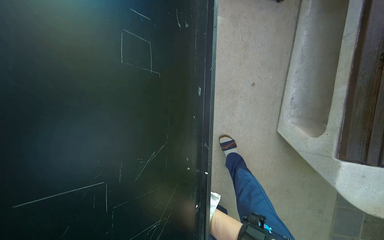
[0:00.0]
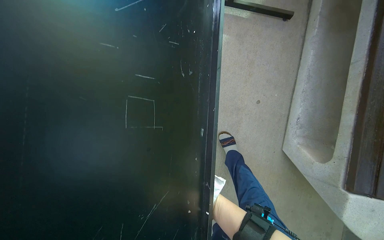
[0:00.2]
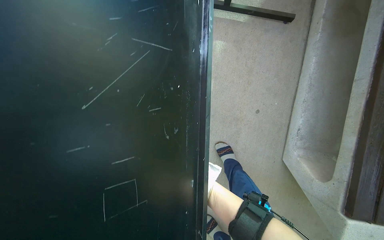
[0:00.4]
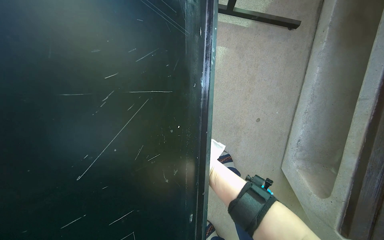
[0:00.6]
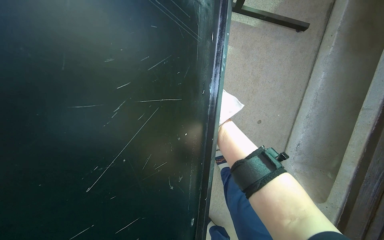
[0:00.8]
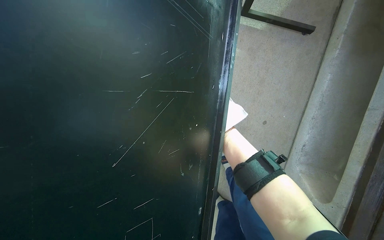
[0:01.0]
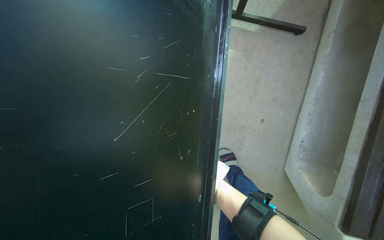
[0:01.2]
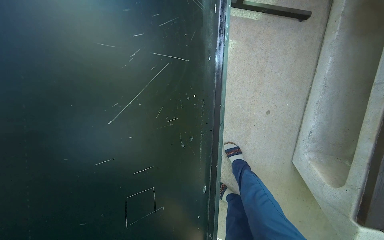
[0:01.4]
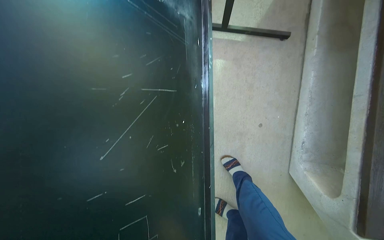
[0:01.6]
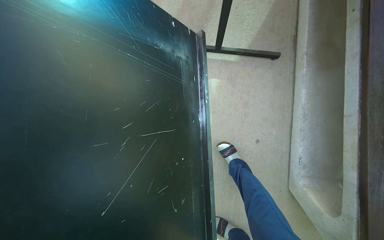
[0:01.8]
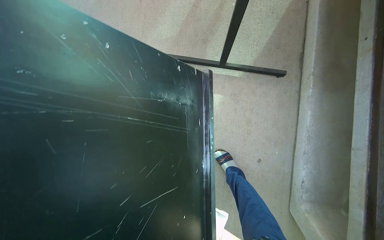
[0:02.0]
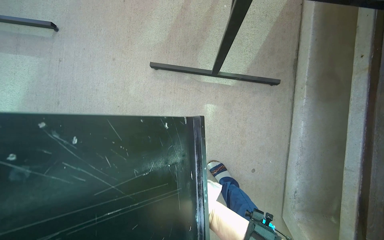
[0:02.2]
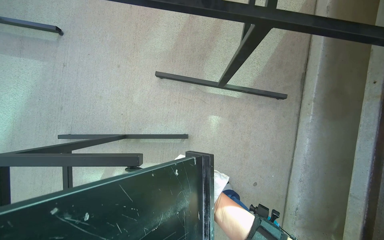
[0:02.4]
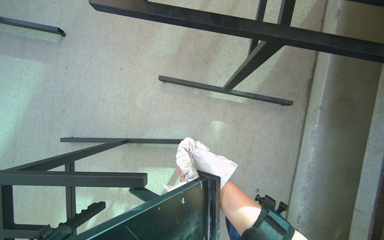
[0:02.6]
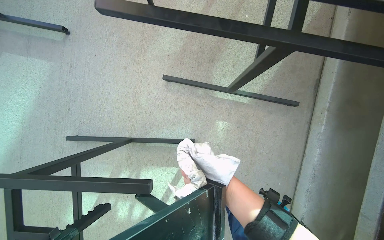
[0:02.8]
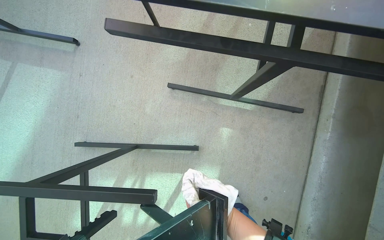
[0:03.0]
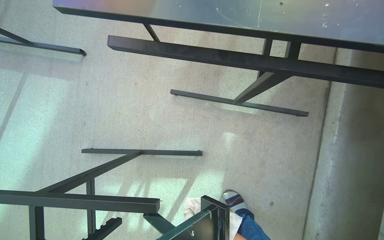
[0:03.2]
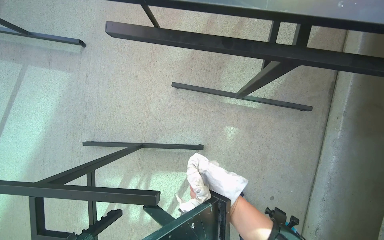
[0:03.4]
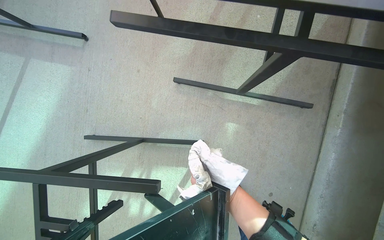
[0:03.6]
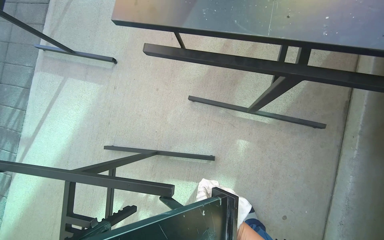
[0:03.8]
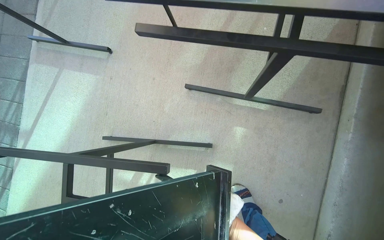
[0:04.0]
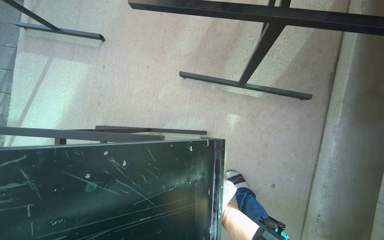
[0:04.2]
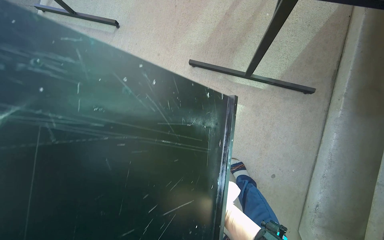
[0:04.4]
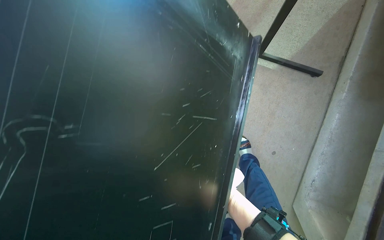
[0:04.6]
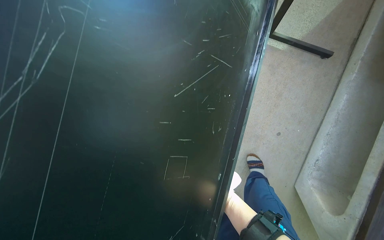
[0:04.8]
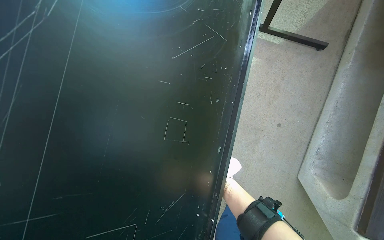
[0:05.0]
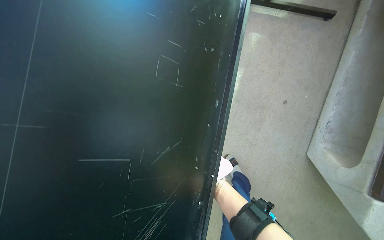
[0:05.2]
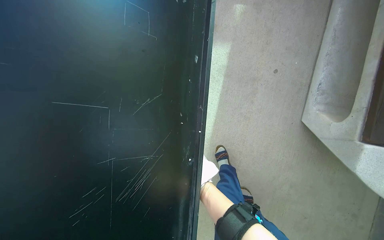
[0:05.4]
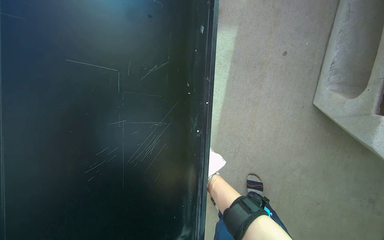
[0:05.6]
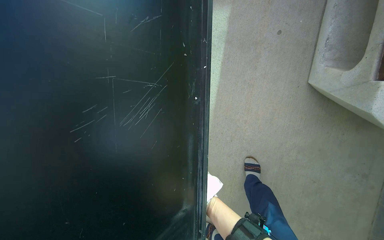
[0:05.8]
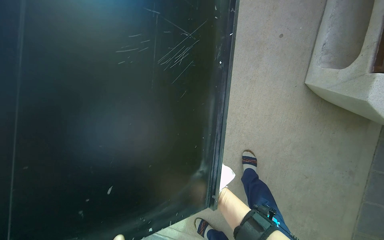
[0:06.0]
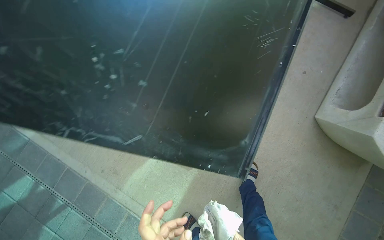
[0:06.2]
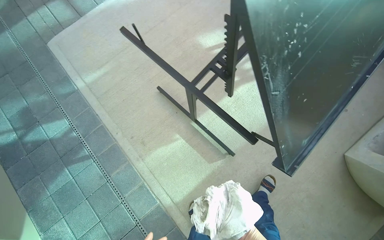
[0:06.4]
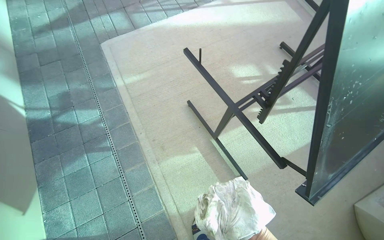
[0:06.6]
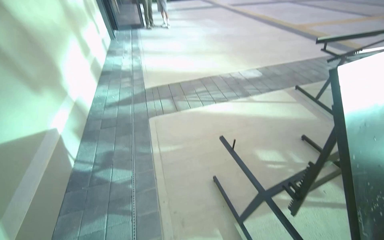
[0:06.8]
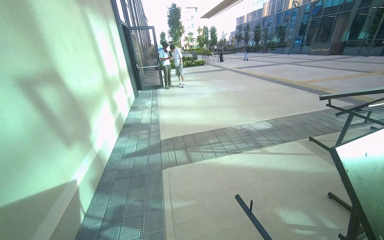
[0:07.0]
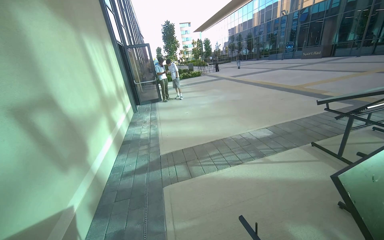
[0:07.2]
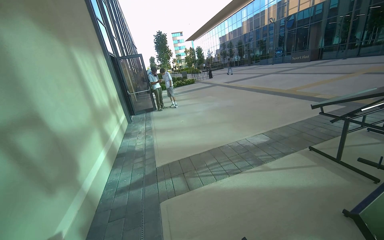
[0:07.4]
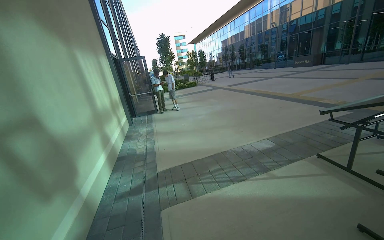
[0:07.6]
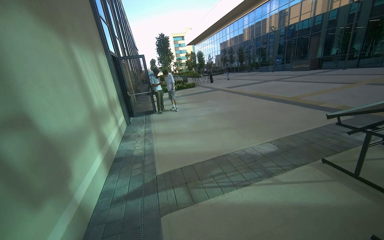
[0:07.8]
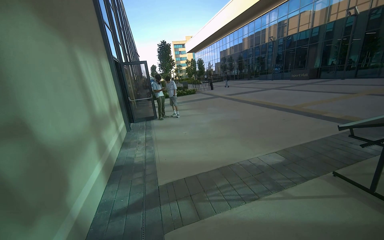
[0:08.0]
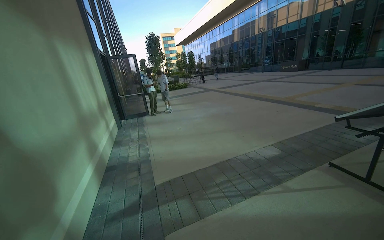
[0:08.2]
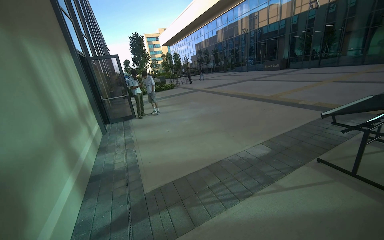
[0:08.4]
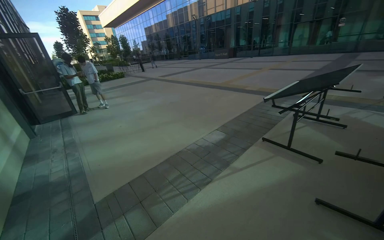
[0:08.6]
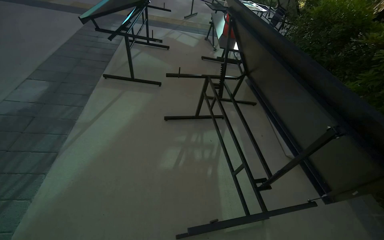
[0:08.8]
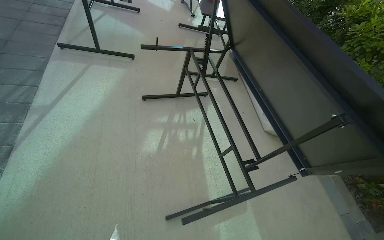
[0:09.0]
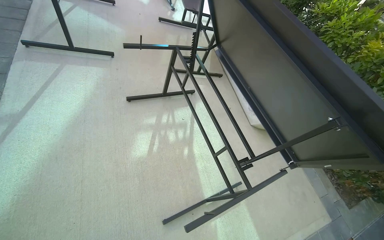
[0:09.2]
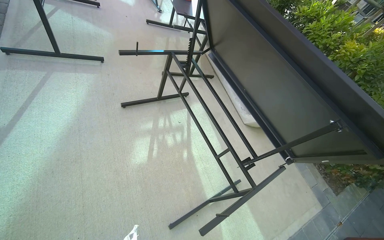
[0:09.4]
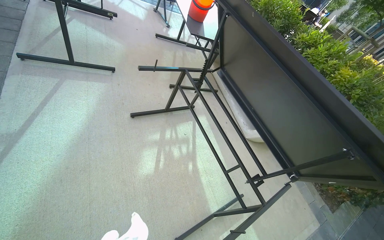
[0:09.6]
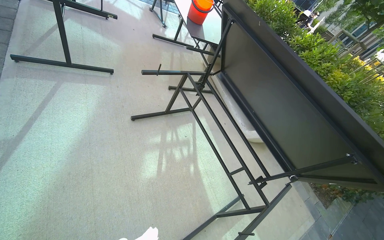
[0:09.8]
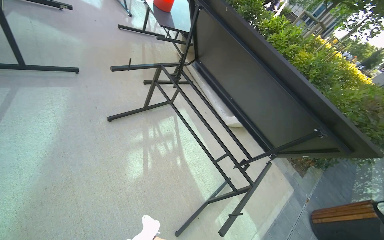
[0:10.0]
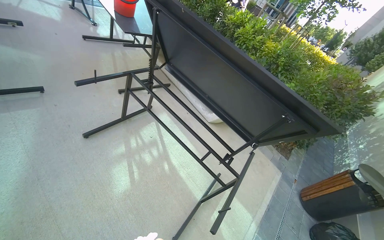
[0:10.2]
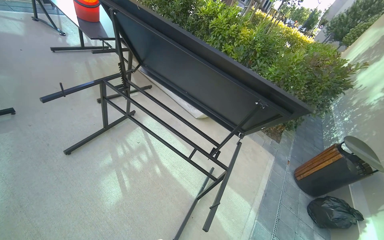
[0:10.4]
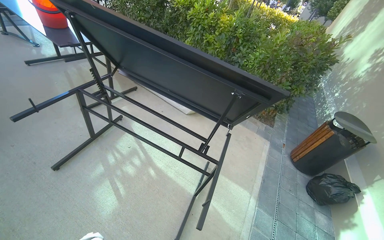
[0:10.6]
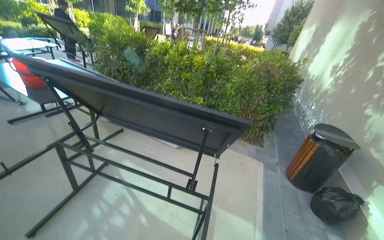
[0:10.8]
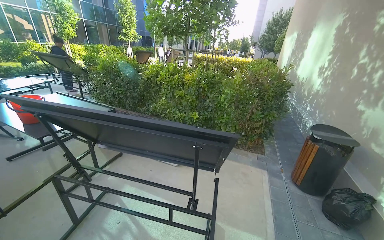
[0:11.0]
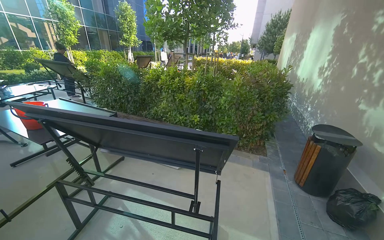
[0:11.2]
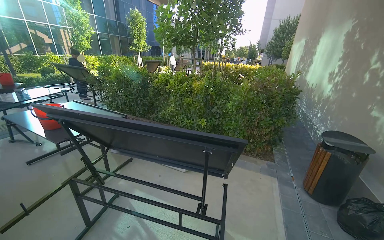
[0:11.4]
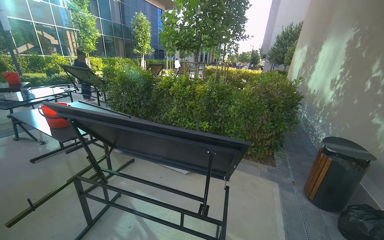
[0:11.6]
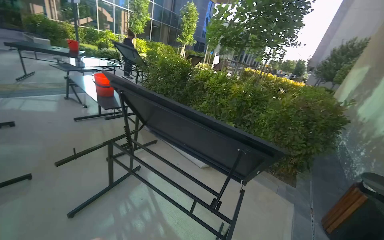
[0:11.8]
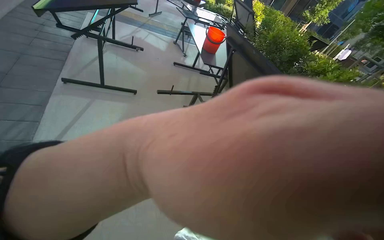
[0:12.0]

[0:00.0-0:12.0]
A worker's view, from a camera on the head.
Job: wiping surfaces.
The whole recording: Wiping outdoor table frame. The worker wipes the frame and underside of an outdoor table with a cloth.
0:01.6 to 0:03.0: The wearer moves roughly 50 cm.
0:04.4 to 0:06.0: The camera is carried approximately 70 cm.
0:06.0 to 0:07.6: The wearer moves about 90 cm. The camera pitches upward, by some 65 degrees. The scene rotates clockwise by some 50 degrees.
0:07.6 to 0:09.0: The camera is carried some 70 cm. The head rotates some 90 degrees to the right. The view tips downward by about 35 degrees.
0:09.0 to 0:10.4: The head rotates roughly 40 degrees to the right.
0:10.4 to 0:12.0: The wearer looks roughly 40 degrees further to the left.

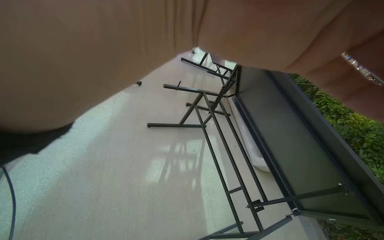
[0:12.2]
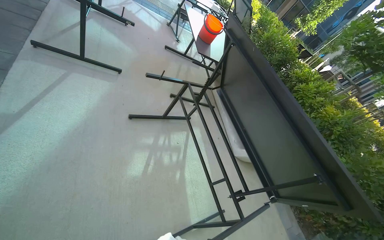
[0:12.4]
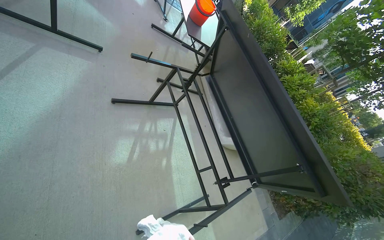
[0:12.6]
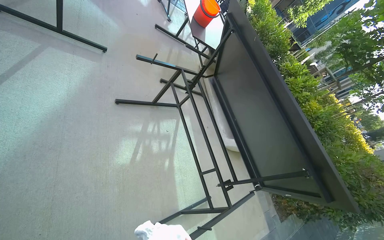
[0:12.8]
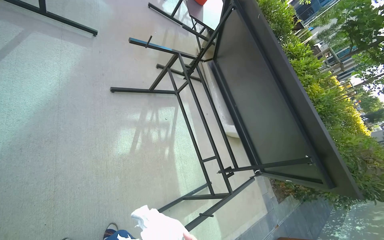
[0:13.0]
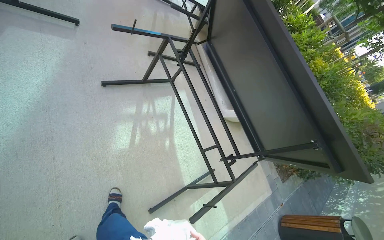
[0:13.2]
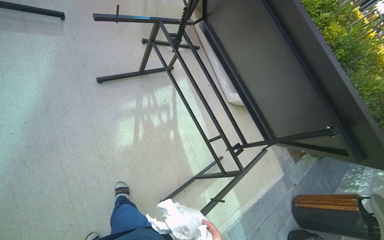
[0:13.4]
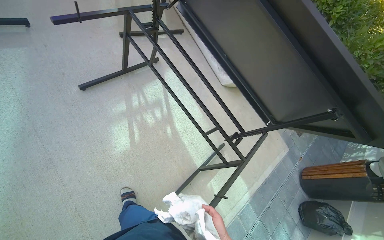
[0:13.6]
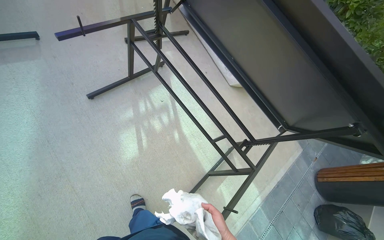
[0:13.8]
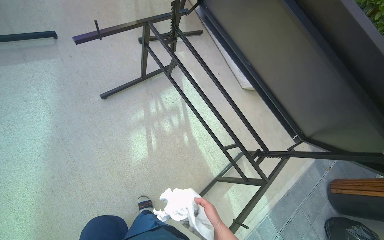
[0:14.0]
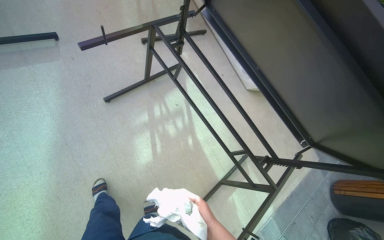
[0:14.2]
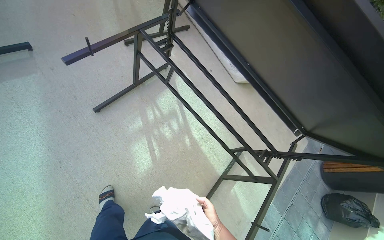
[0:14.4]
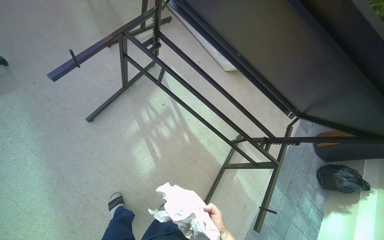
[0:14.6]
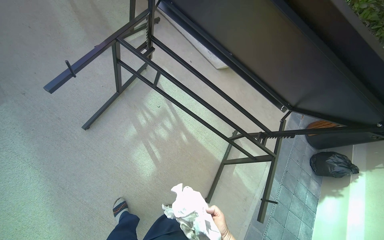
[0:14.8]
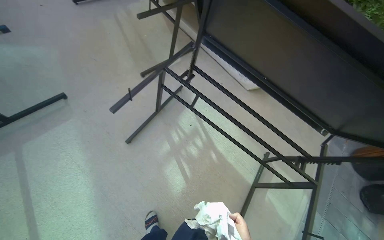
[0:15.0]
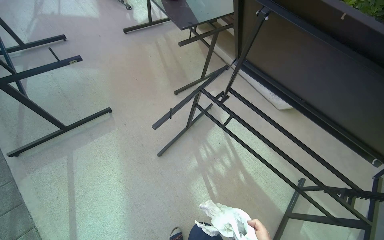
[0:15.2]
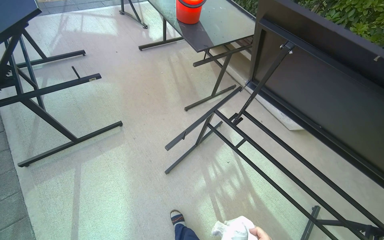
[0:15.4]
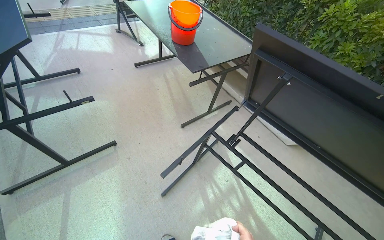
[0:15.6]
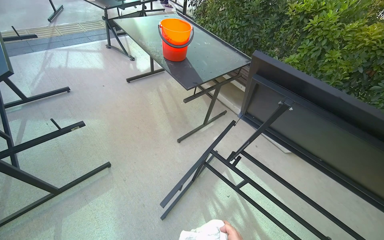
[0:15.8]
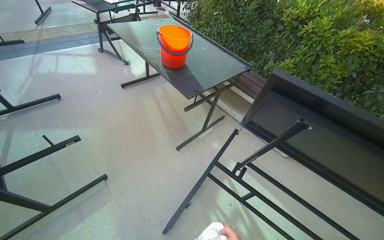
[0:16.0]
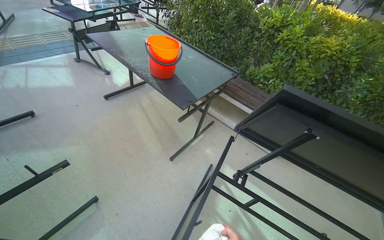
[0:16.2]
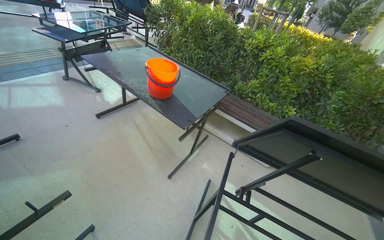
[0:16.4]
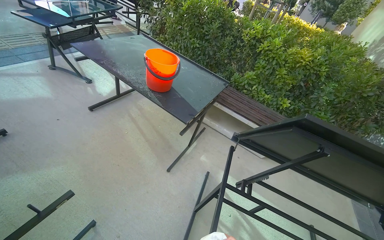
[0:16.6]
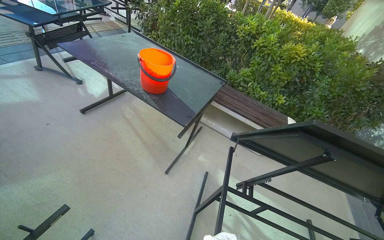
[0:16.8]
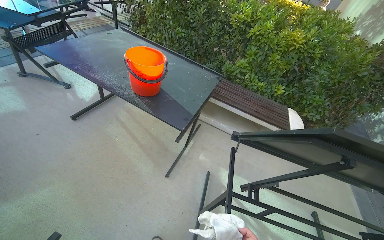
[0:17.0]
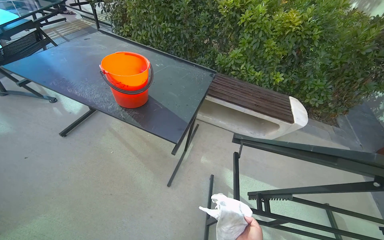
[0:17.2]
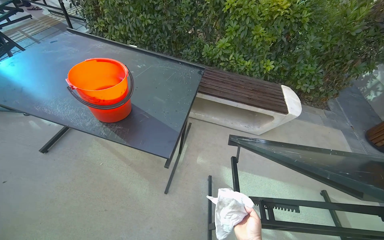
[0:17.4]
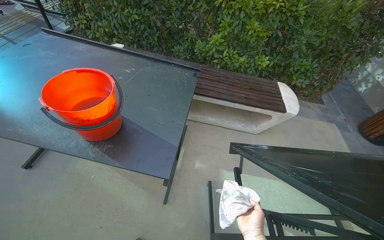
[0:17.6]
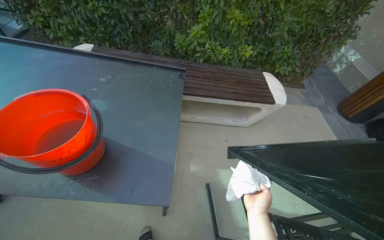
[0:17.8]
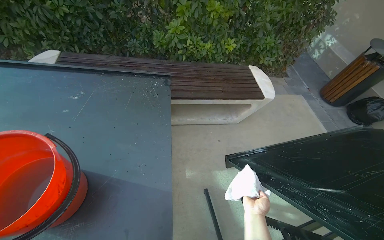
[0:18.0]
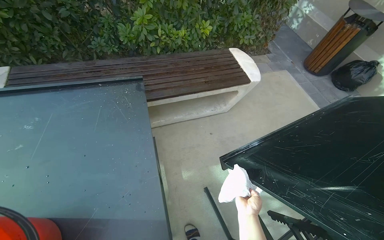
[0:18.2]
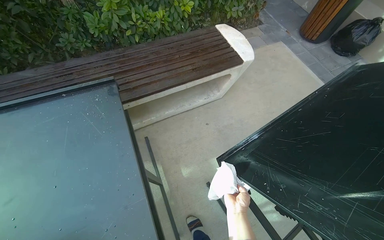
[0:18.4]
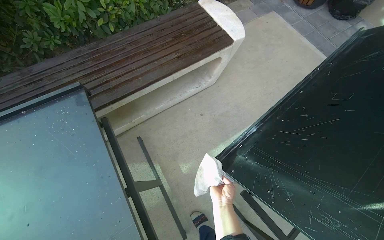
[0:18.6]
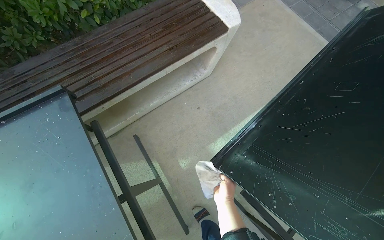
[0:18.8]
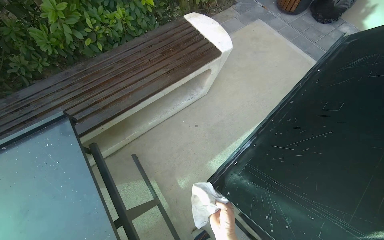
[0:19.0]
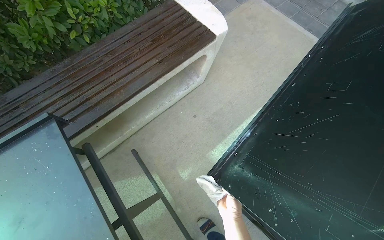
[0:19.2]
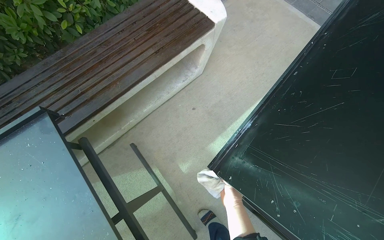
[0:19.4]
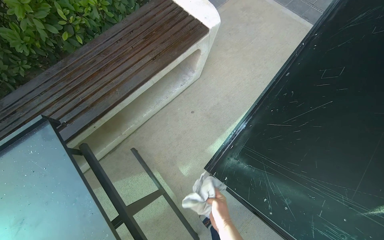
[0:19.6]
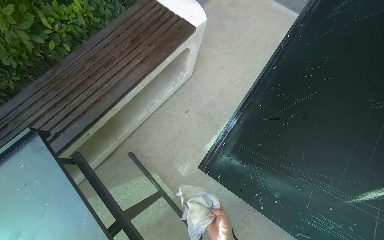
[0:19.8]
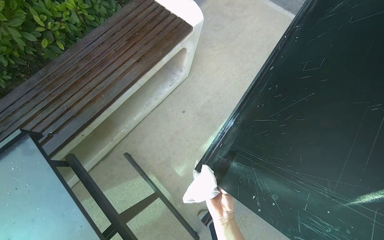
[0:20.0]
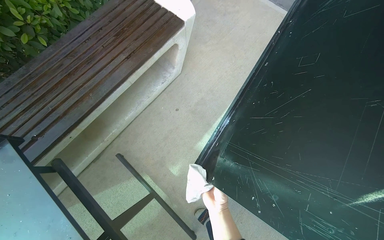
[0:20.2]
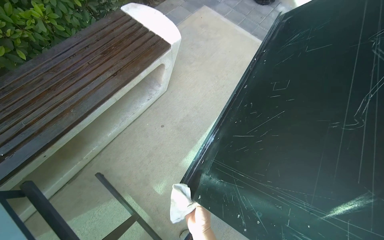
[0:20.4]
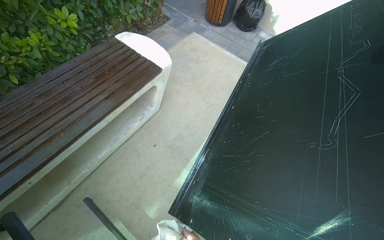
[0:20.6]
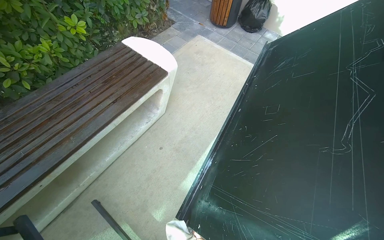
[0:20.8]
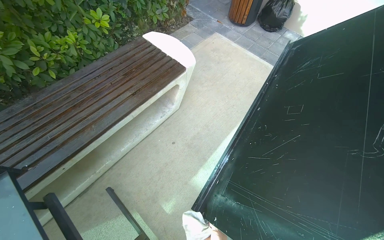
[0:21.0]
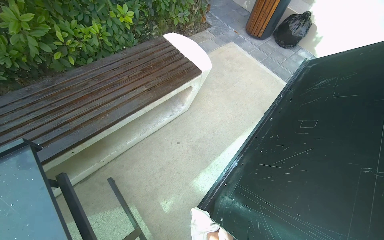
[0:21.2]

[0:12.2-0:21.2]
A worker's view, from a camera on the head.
Job: wiping surfaces.
The whole recording: Wiping outdoor table frame. The worker wipes the frame and underside of an outdoor table with a cloth.
0:12.2 to 0:13.8: The view tilts roughly 35 degrees downward.
0:15.2 to 0:16.6: The wearer moves about 60 cm. The wearer's head swings some 20 degrees to the right. The view tilts roughly 10 degrees upward.
0:16.6 to 0:18.2: The wearer moves approximately 90 cm. The head turns to the right by approximately 50 degrees. The camera pitches downward, by approximately 20 degrees.
0:18.2 to 0:19.8: The view tips downward by about 15 degrees. The scene rotates counterclockwise by about 30 degrees. The right hand reaches approximately 30 cm farther from the camera, then returns.
